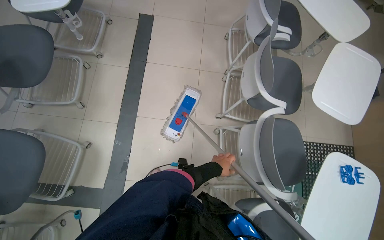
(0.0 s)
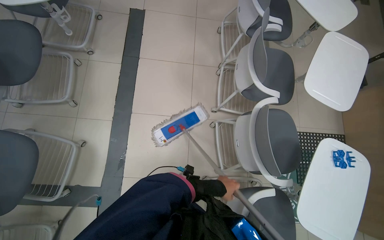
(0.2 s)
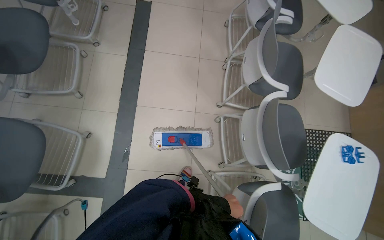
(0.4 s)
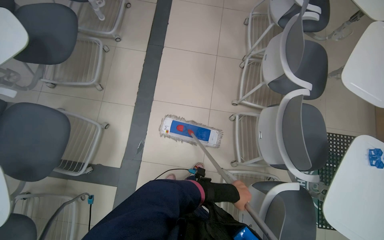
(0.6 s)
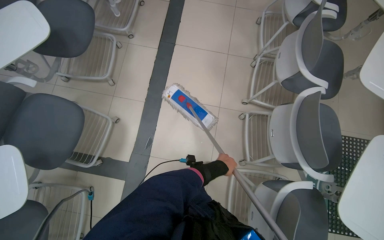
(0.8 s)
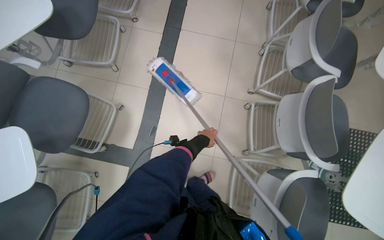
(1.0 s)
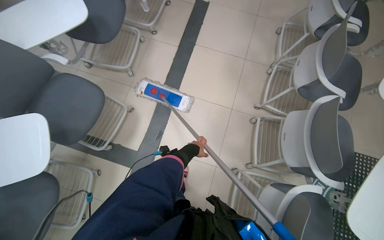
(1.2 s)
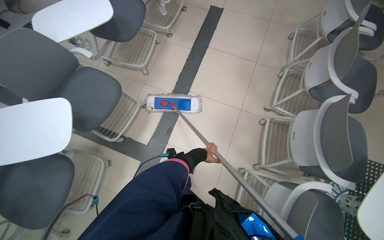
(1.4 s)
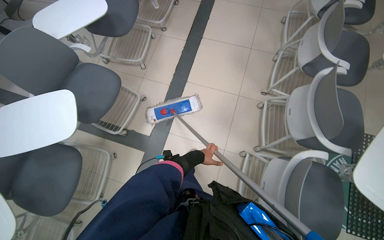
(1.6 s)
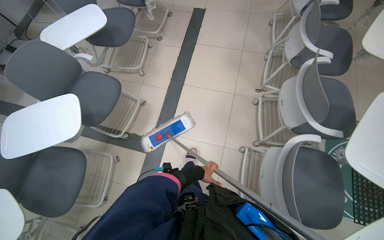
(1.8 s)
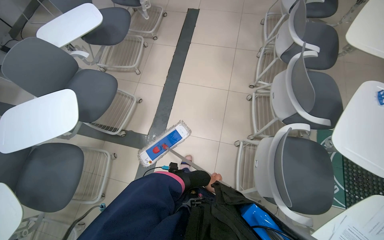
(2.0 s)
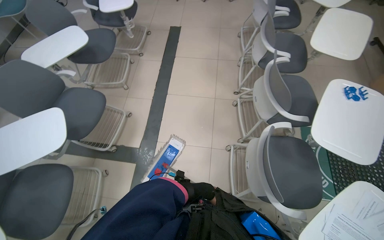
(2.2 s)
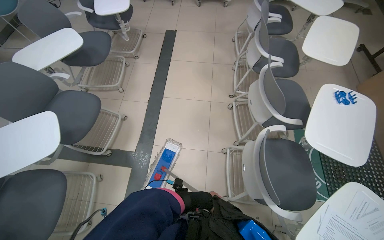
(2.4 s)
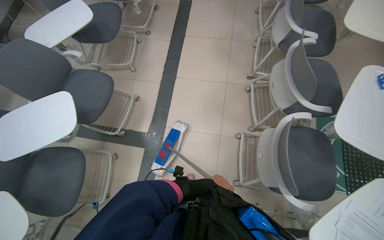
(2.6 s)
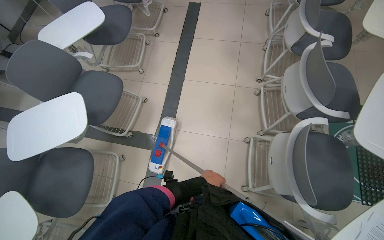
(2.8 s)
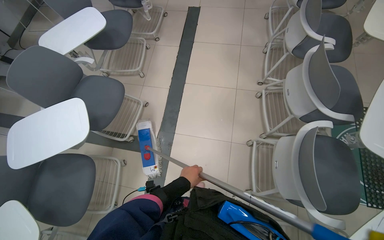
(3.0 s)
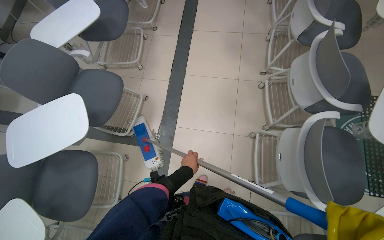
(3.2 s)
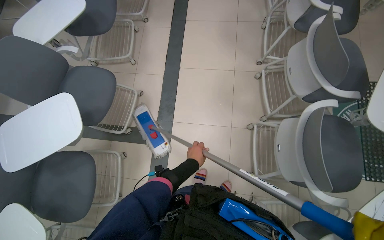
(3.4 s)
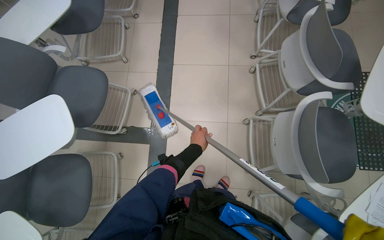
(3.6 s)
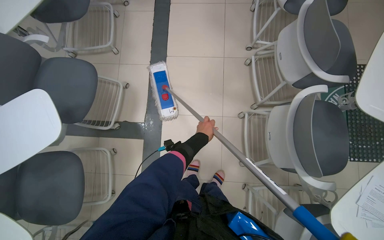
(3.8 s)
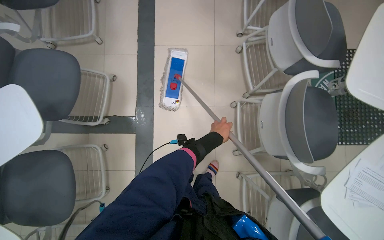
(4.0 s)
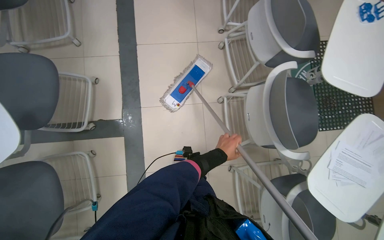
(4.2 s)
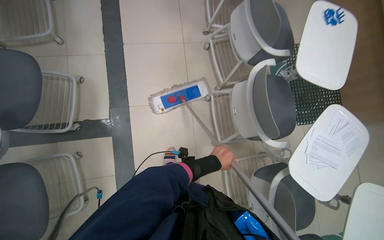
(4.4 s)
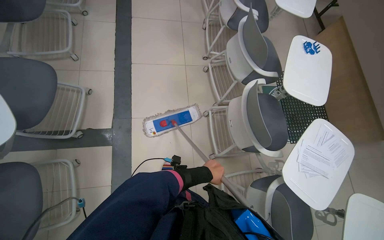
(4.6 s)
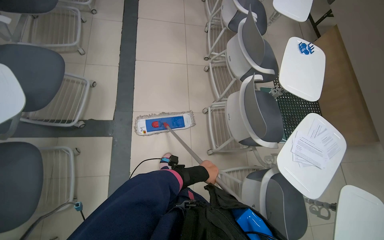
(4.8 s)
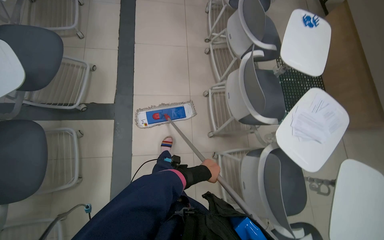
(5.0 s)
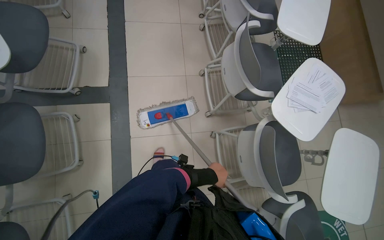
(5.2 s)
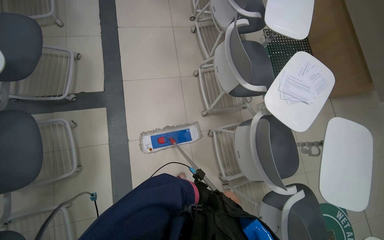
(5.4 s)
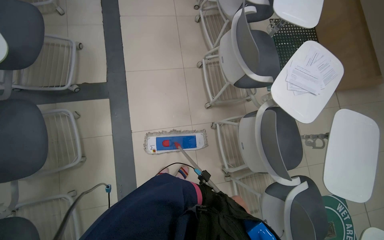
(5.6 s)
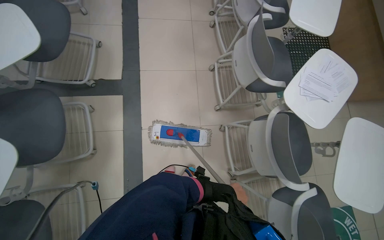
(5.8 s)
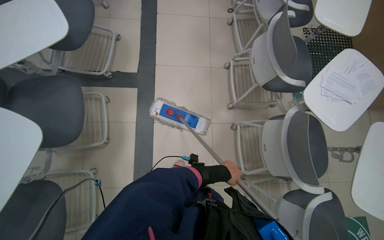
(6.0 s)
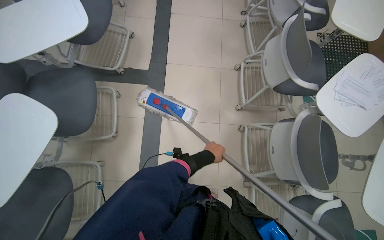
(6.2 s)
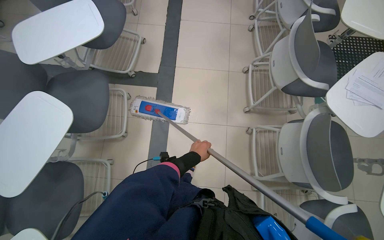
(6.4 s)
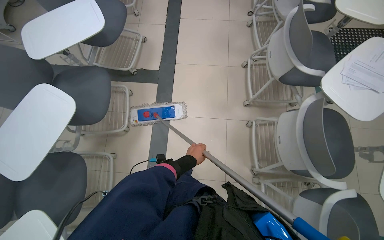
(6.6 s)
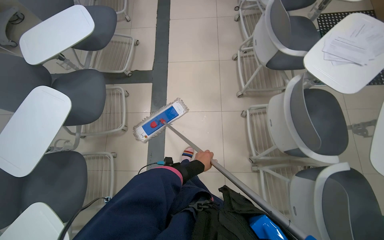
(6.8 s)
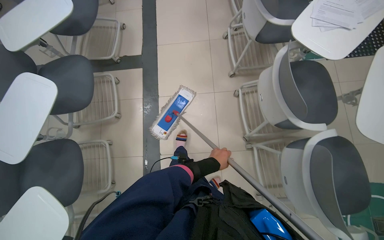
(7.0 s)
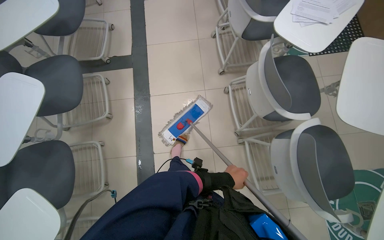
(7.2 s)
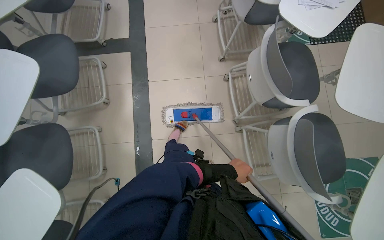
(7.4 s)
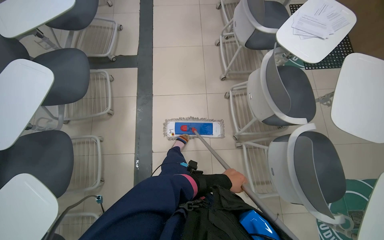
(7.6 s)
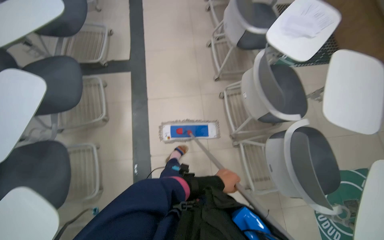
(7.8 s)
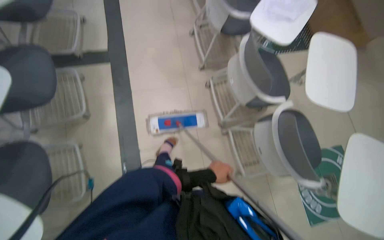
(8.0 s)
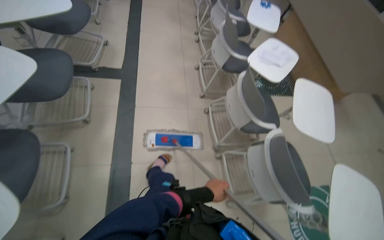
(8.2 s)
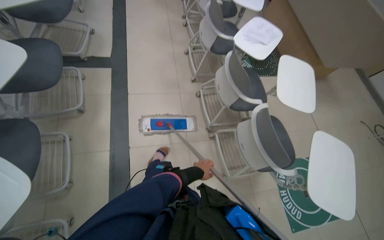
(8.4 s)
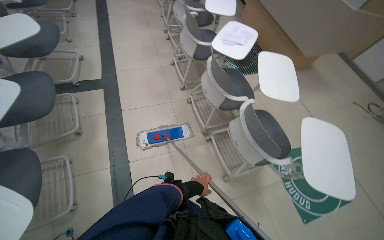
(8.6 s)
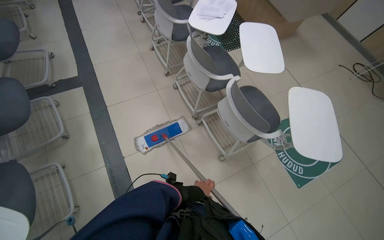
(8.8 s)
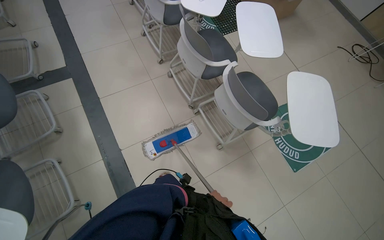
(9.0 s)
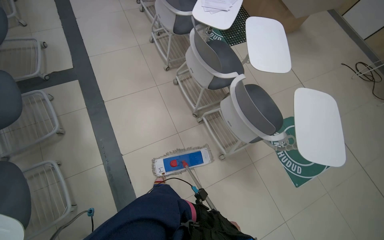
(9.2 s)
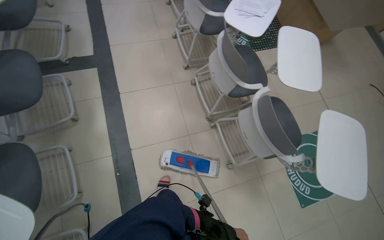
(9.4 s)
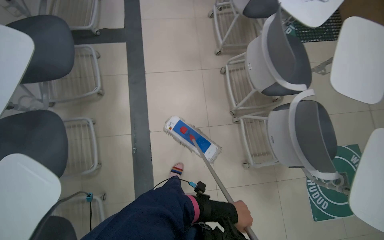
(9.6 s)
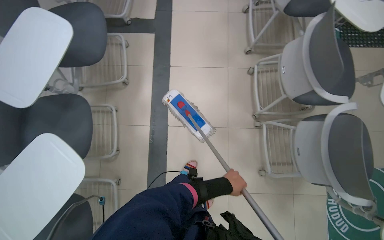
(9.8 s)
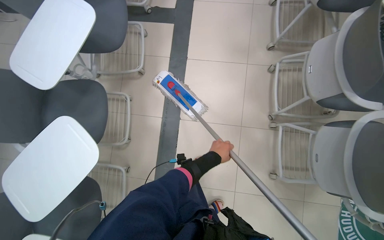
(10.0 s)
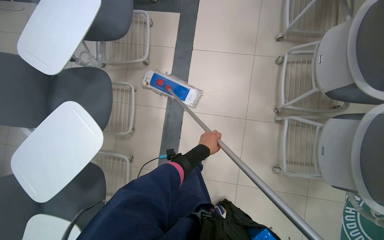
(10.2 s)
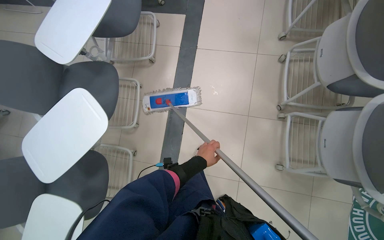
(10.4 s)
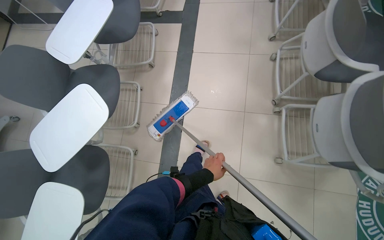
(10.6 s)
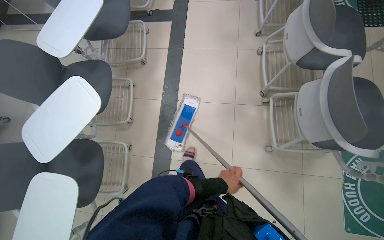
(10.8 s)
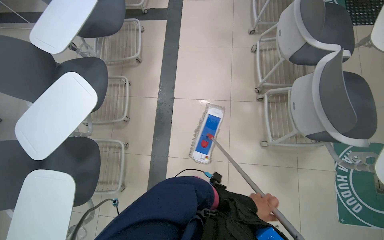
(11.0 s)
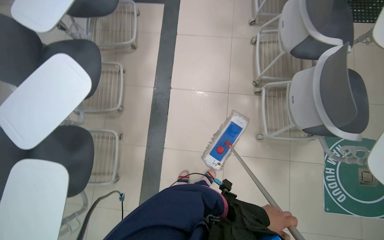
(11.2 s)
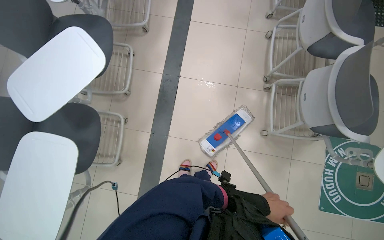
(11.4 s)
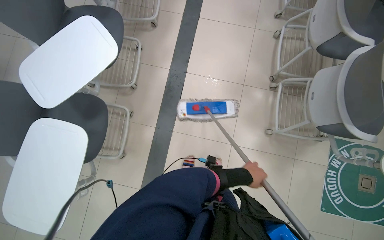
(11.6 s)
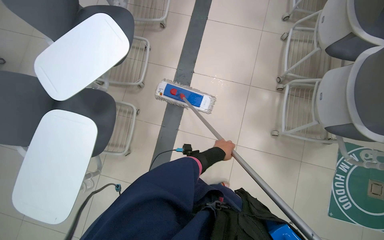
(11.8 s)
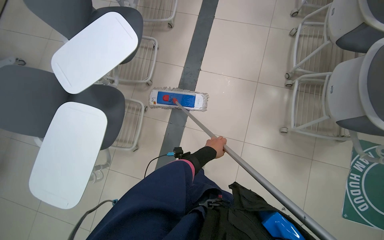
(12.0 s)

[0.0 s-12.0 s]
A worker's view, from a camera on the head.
Job: mopping floor.
The whole recording: Mopping tiled floor. The worker mops the tiled floor, moving around obstacles.
0.0 to 1.6 s: The wearer moves some 50 cm.
1.6 to 3.0 s: The left hand travels down the picture and to the left by about 20 cm, and goes farther from the camera and returns, about 15 cm each way.
3.0 to 4.4 s: The wearer looks some 20 degrees further to the right. The view tilts about 15 degrees downward. The left hand heads to the right, covering about 20 cm.
4.4 to 6.0 s: The camera is carried roughly 50 cm.
6.0 to 7.6 s: The camera travels roughly 50 cm.
7.6 to 9.0 s: The head rotates some 25 degrees to the right. The left hand goes some 40 cm down the picture.
9.0 to 10.4 s: The head turns to the left by approximately 40 degrees.
10.4 to 12.0 s: The head travels roughly 50 cm.

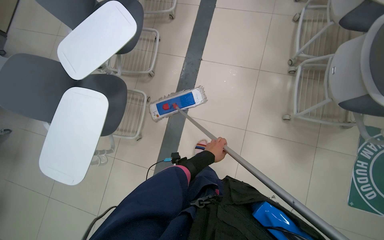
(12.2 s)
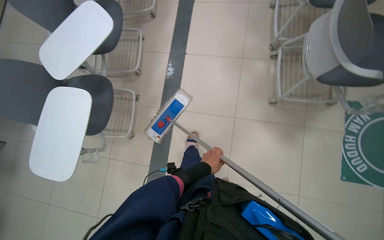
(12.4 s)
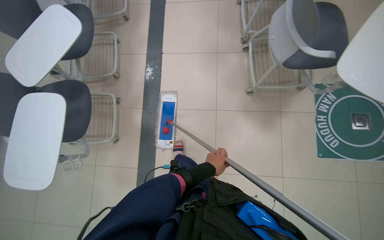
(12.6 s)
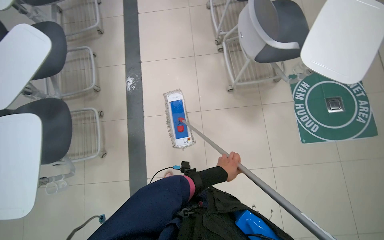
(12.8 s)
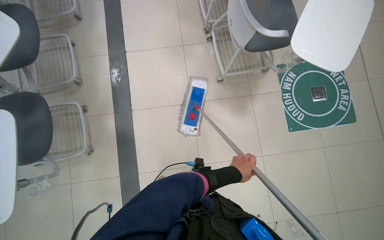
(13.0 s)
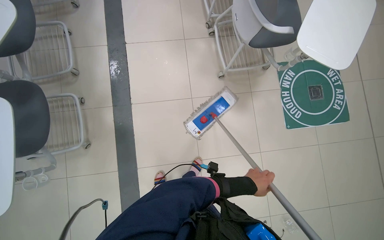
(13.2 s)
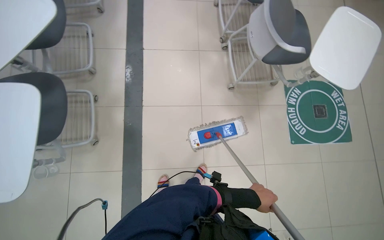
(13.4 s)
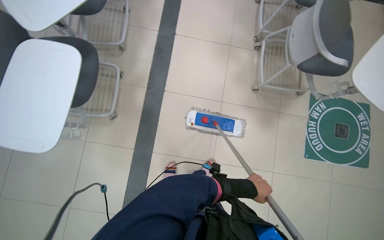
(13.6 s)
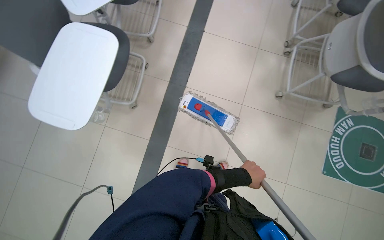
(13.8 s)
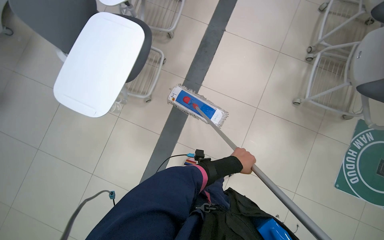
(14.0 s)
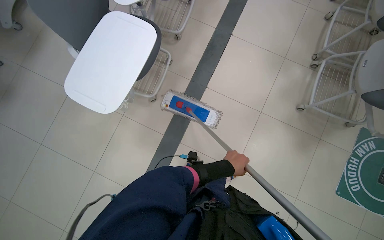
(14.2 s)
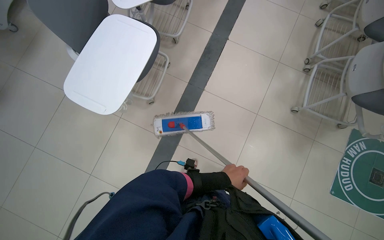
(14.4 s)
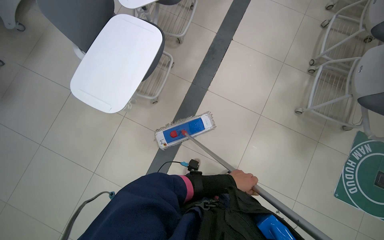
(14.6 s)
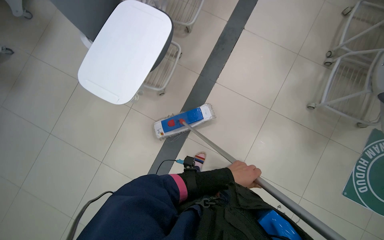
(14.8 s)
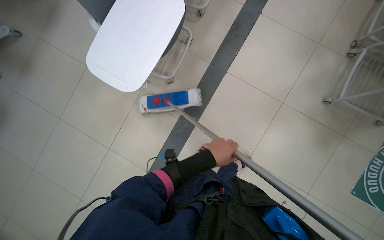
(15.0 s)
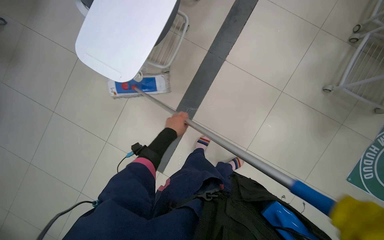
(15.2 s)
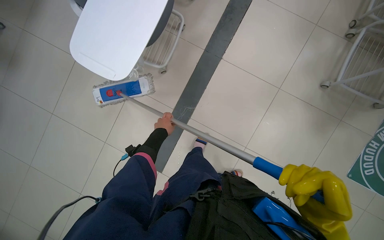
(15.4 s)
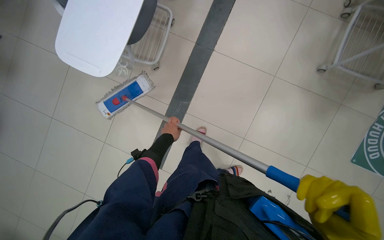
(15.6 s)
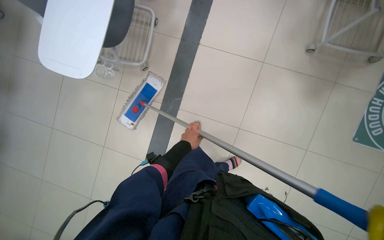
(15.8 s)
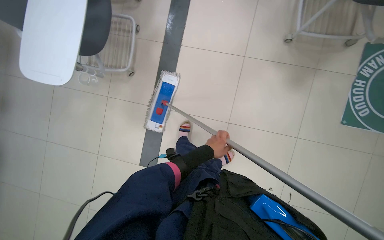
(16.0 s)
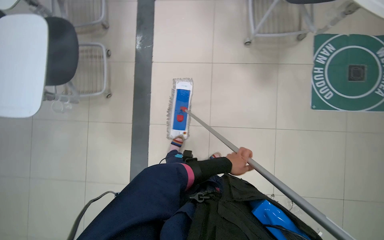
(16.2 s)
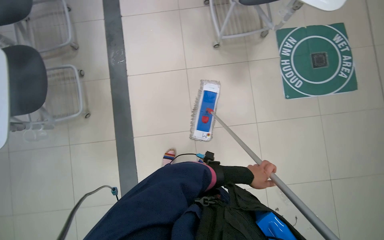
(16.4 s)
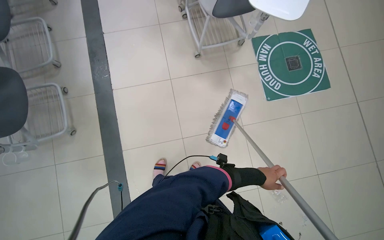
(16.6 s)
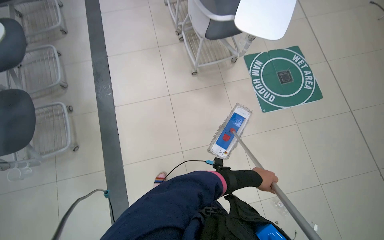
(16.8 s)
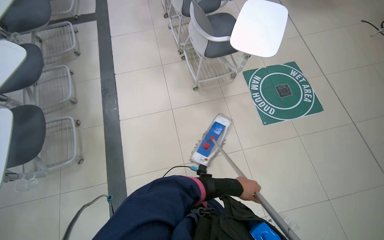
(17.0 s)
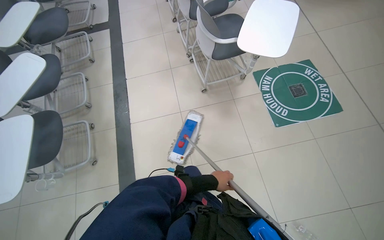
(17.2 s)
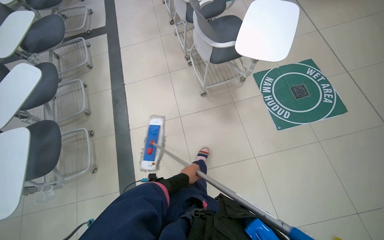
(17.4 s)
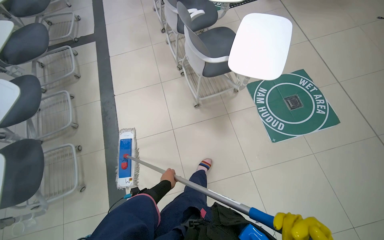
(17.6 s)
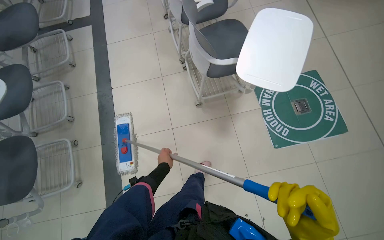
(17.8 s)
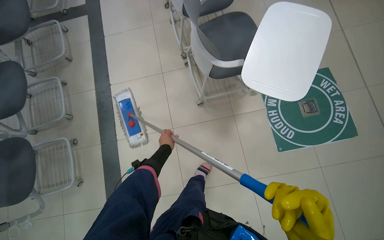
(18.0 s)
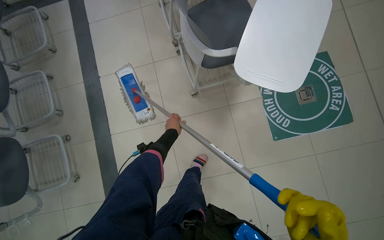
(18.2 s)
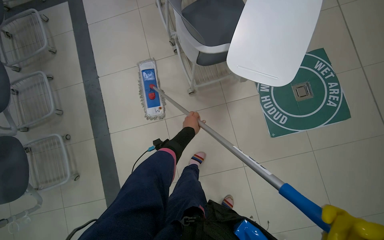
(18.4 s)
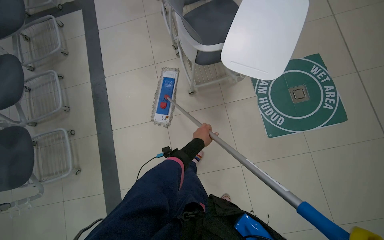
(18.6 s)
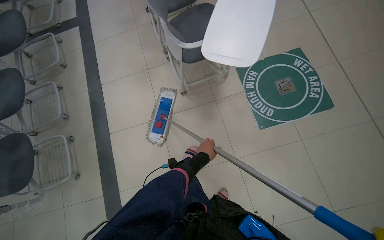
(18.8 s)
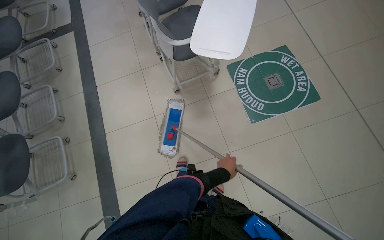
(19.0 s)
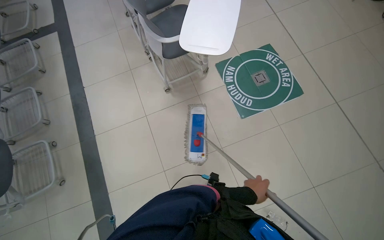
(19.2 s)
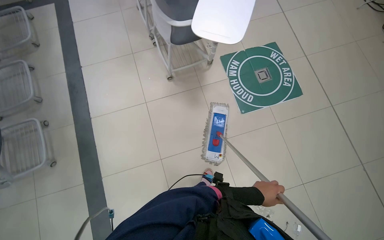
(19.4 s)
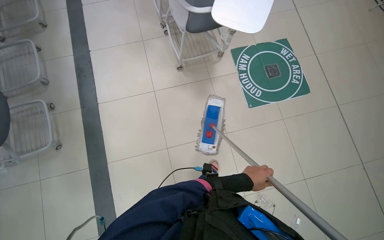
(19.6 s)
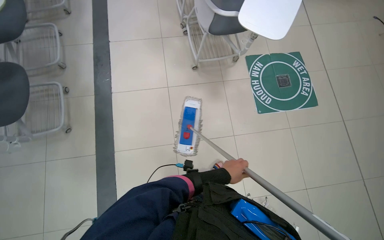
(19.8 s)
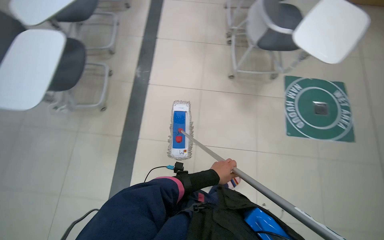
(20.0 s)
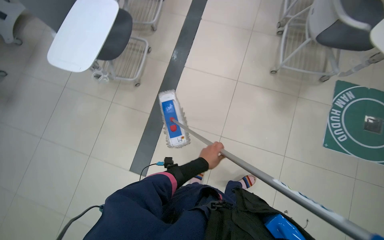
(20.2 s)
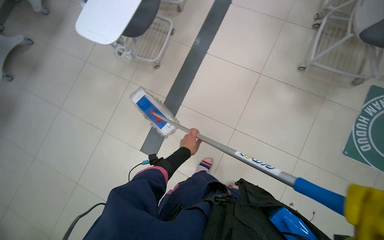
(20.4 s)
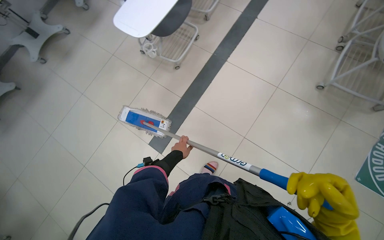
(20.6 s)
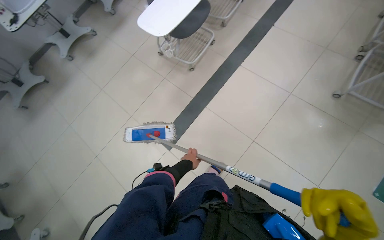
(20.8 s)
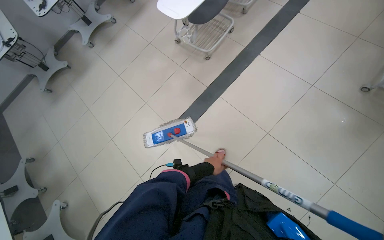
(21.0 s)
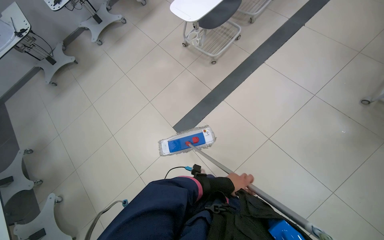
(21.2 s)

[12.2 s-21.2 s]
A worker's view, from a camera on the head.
Job: mopping floor.
The whole recording: Mopping tiled floor. The worker mops the tiled floor, moving around obstacles.
13.8 to 15.2 s: The left hand goes roughly 40 cm to the left.
15.2 to 16.6 s: The head rotates about 45 degrees to the right.
16.6 to 18.2 s: The camera travels roughly 50 cm.
18.2 to 19.8 s: The head travels approximately 60 cm.
19.8 to 21.2 s: The head travels some 40 cm. The wearer's head swings roughly 60 degrees to the left.
